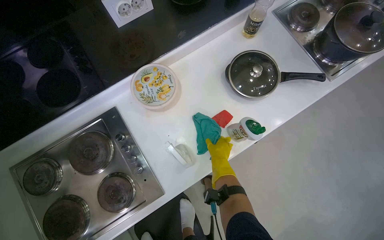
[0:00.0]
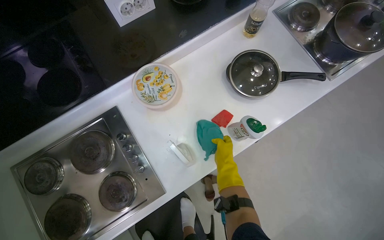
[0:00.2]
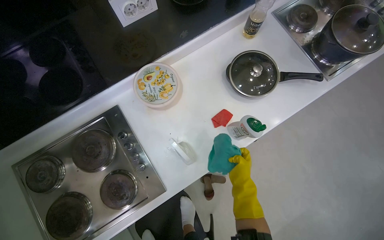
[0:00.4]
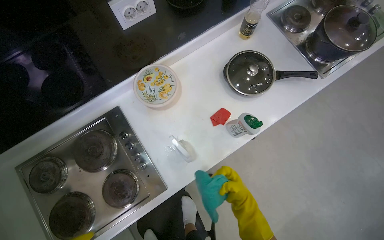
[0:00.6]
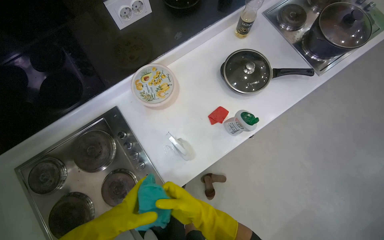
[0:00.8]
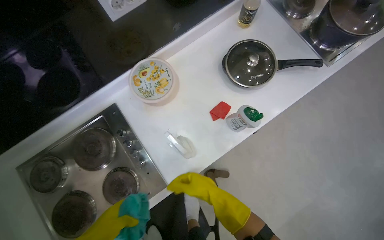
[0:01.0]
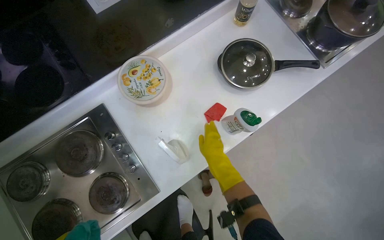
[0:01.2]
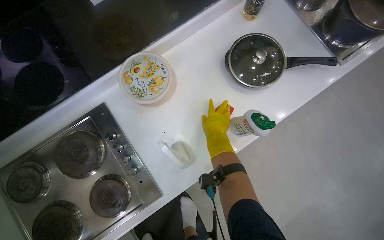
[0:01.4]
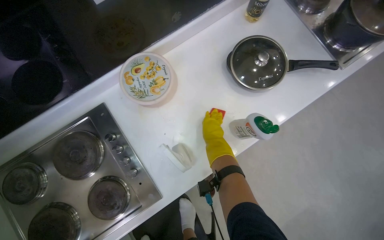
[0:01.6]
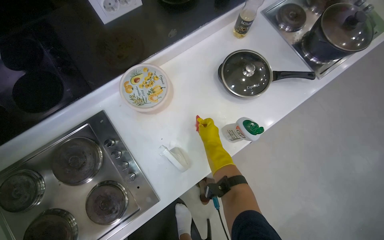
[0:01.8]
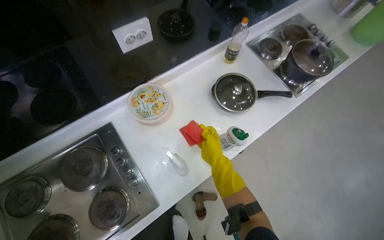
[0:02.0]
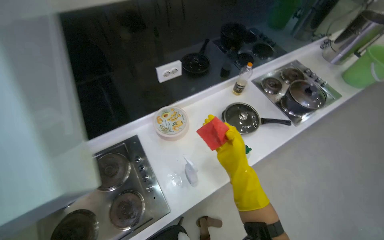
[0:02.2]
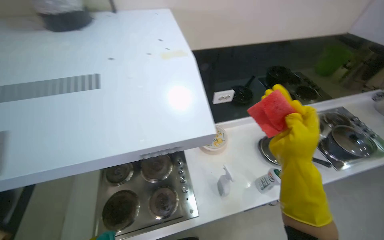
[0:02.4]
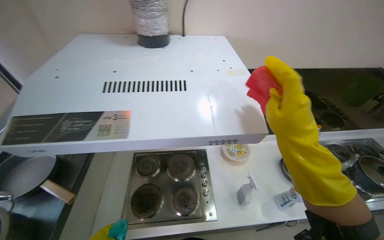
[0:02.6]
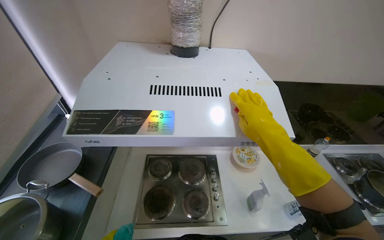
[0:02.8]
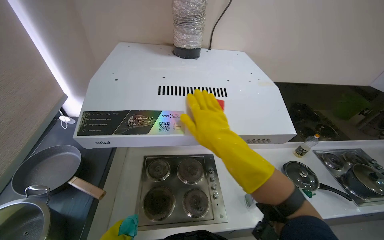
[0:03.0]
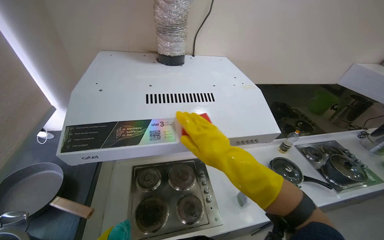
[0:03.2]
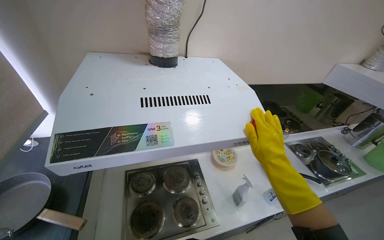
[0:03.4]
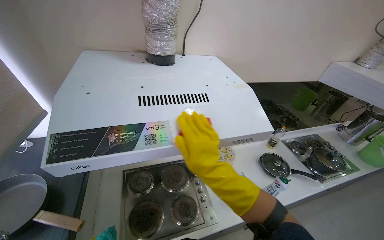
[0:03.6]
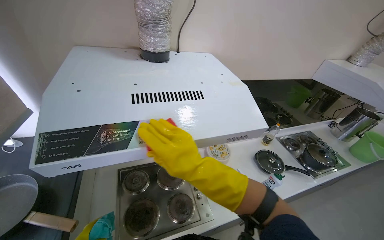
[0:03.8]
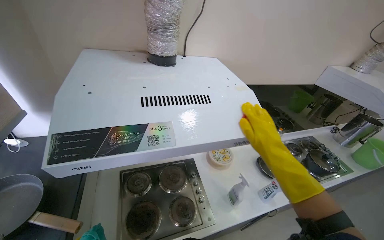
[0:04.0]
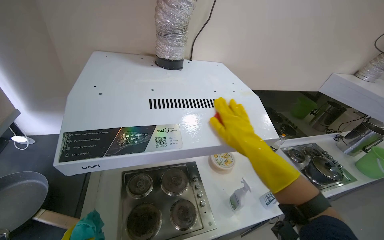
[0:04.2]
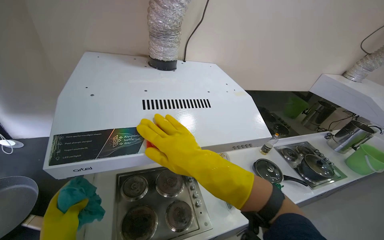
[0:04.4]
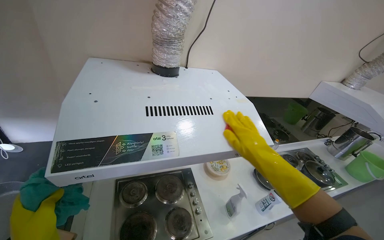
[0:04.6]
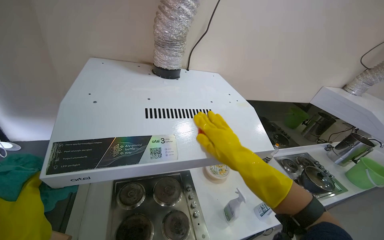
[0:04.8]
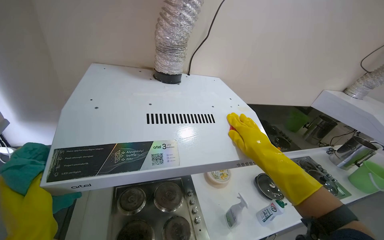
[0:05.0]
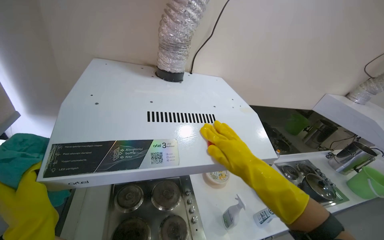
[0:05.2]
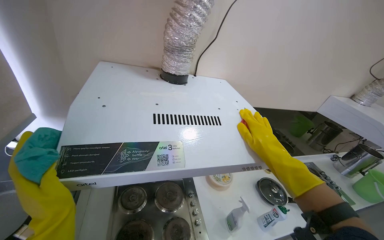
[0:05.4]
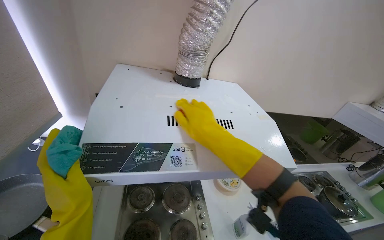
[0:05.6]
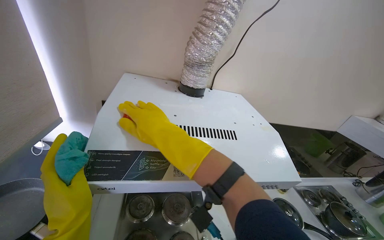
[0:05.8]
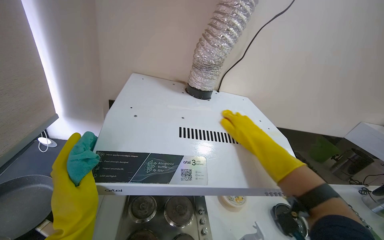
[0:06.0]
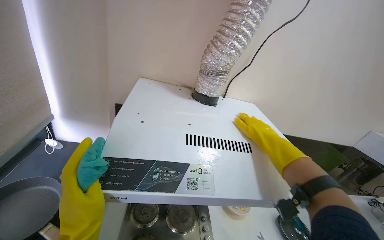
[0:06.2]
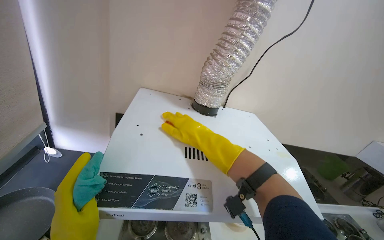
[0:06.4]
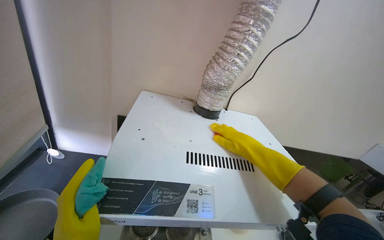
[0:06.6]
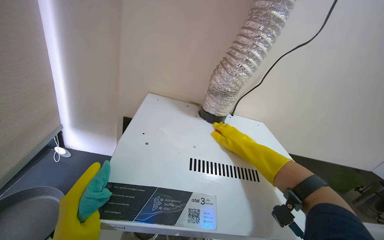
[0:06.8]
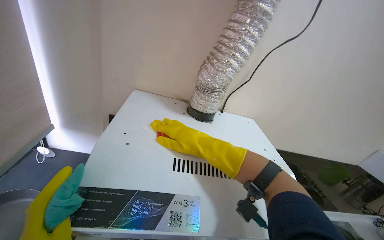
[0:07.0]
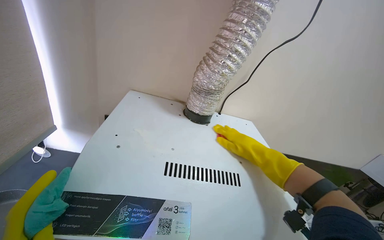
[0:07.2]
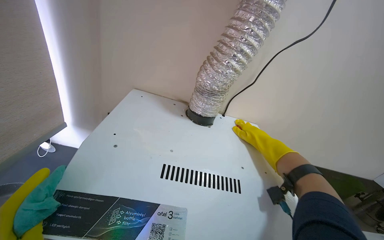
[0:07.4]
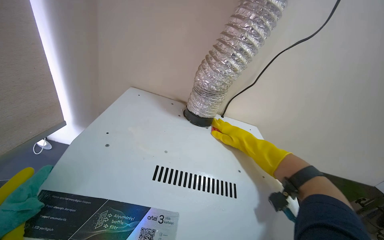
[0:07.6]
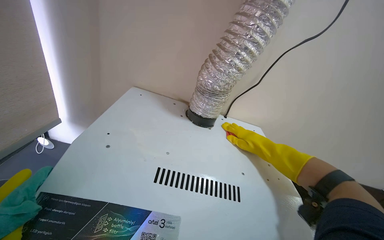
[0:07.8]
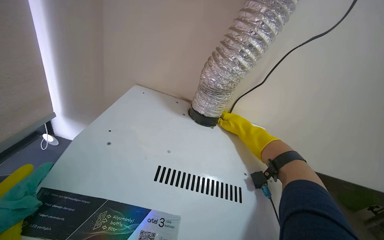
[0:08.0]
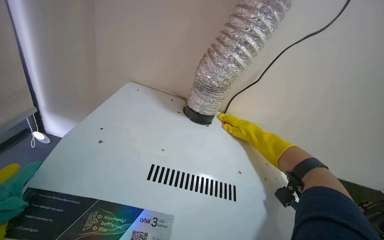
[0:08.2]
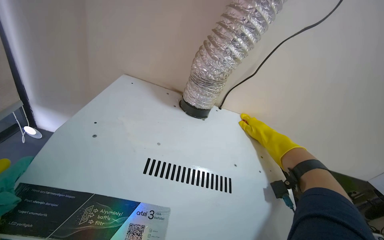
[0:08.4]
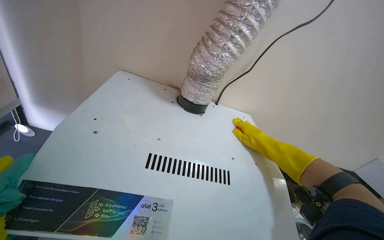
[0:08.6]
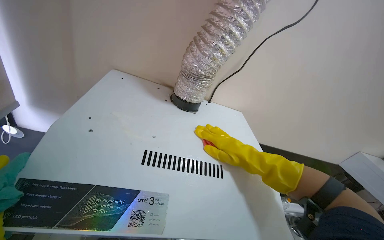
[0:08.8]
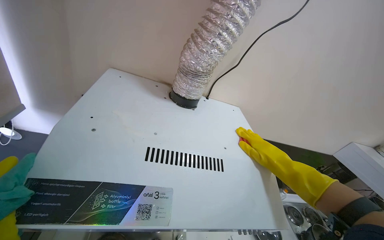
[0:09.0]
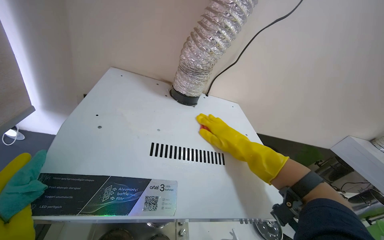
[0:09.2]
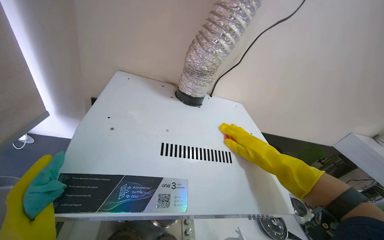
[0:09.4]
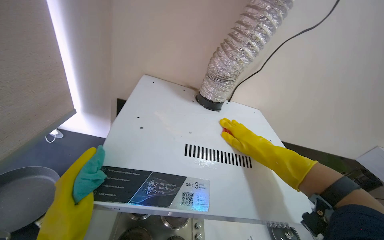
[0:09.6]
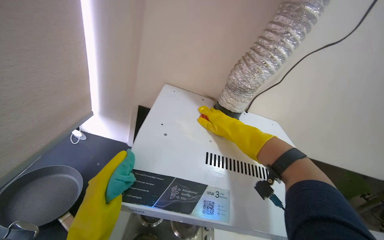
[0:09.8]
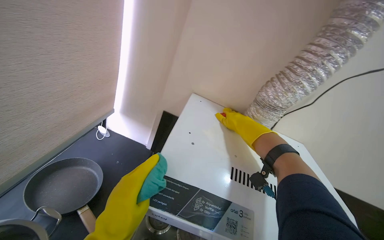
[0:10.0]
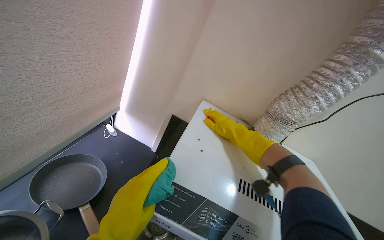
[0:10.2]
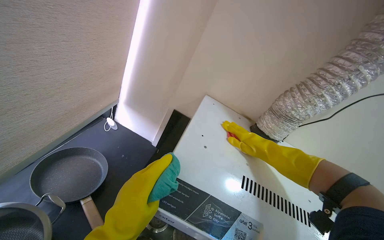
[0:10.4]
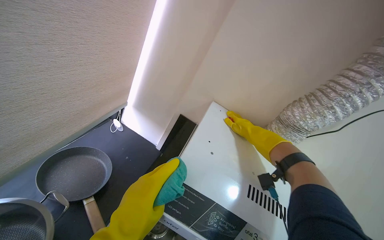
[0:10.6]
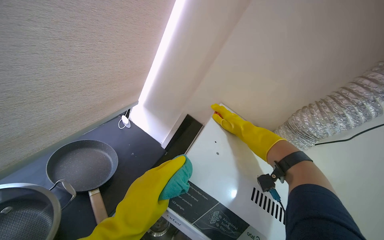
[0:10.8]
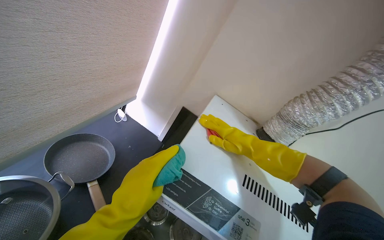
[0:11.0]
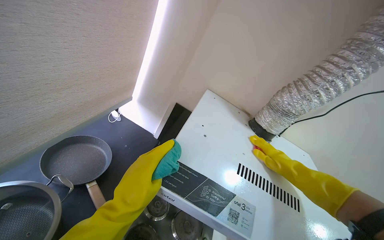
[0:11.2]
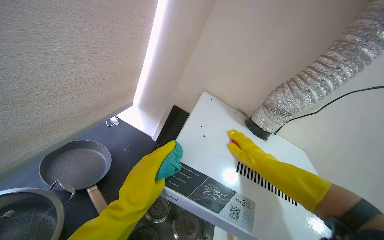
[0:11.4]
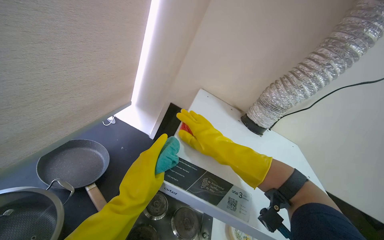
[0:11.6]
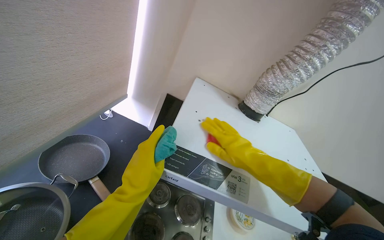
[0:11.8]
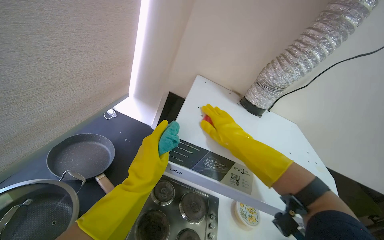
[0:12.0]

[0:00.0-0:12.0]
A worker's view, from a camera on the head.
Job: cleaning kitchen.
The whole recording: Cleaning kitchen range hood. The worker sprays and wipes the kitchen range hood with a cloth and sponge.
0.0 to 1.6 s: The right hand shifts approximately 10 cm up the picture.
1.6 to 3.0 s: The camera is carried about 80 cm. The head rotates roughly 30 degrees to the left. The view tips upward by about 40 degrees.
3.0 to 4.4 s: The right hand swings left and right, about 25 cm each way, with 3 reversals.
4.4 to 6.0 s: The right hand moves left and right over roughly 25 cm, changing direction 2 times.
6.0 to 7.6 s: The right hand goes left and right, some 25 cm each way, reversing 5 times.
7.6 to 9.0 s: The right hand moves down the picture, about 10 cm.
9.0 to 10.4 s: The head turns to the left by some 20 degrees.
10.4 to 12.0 s: The right hand travels nearer to the camera and to the left by about 15 cm.

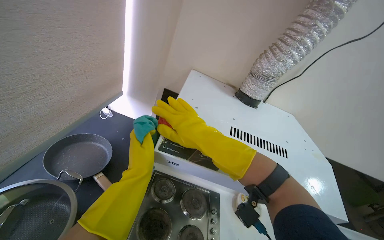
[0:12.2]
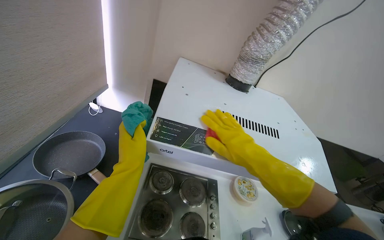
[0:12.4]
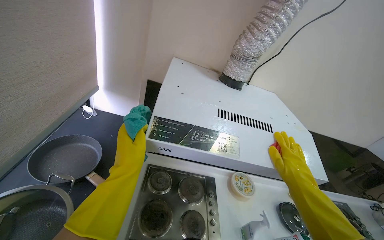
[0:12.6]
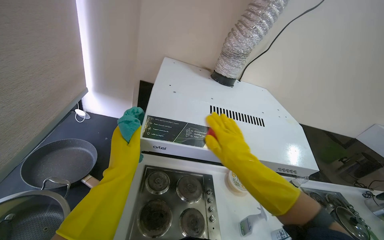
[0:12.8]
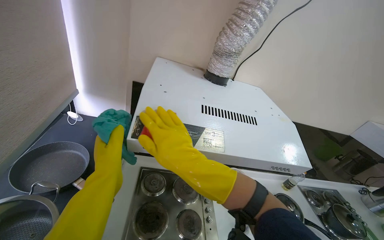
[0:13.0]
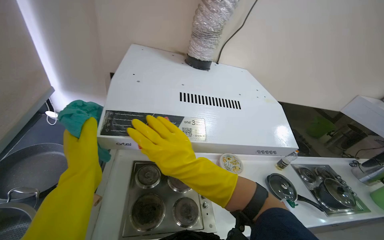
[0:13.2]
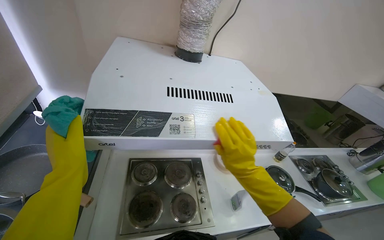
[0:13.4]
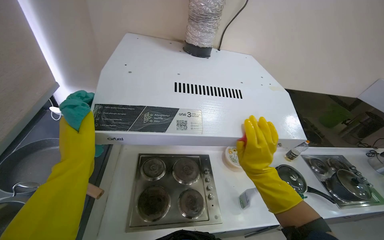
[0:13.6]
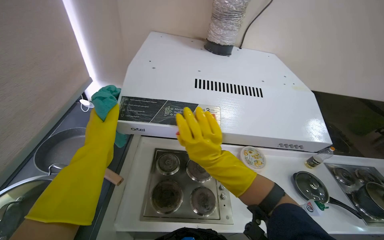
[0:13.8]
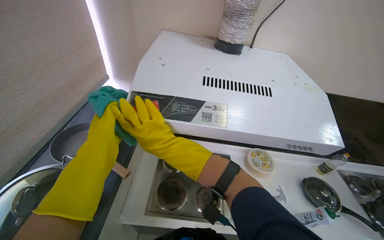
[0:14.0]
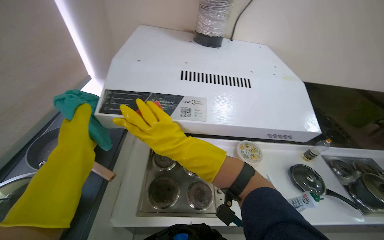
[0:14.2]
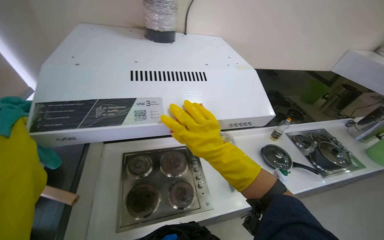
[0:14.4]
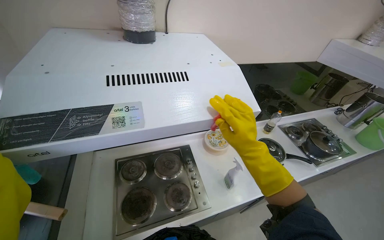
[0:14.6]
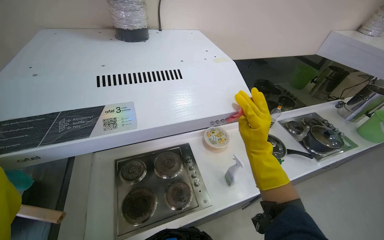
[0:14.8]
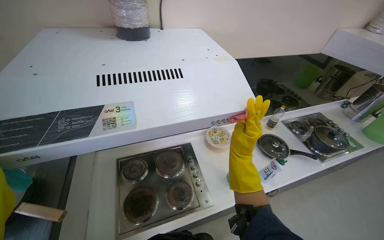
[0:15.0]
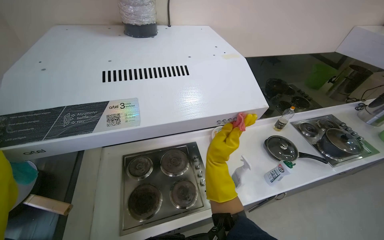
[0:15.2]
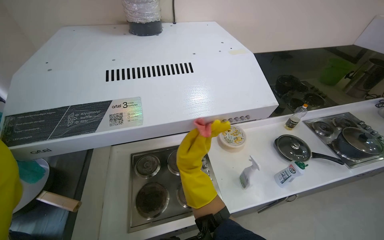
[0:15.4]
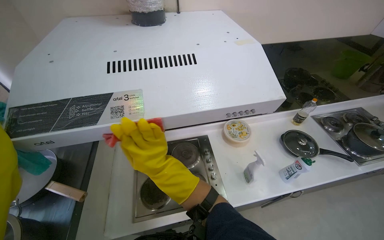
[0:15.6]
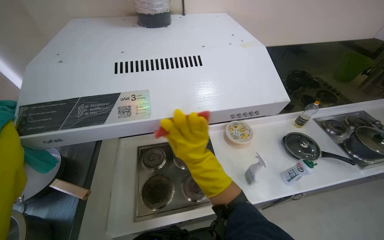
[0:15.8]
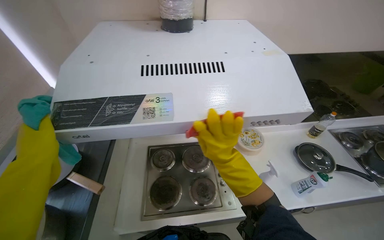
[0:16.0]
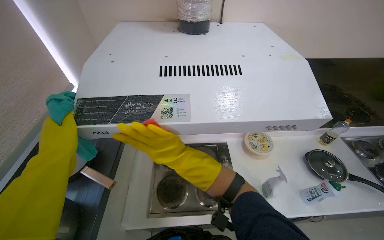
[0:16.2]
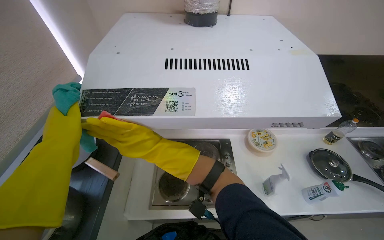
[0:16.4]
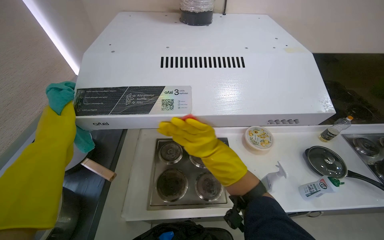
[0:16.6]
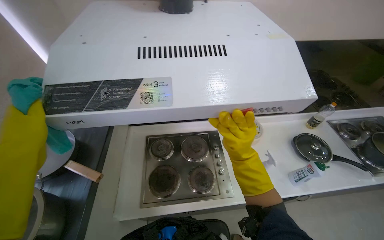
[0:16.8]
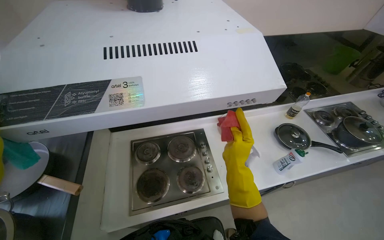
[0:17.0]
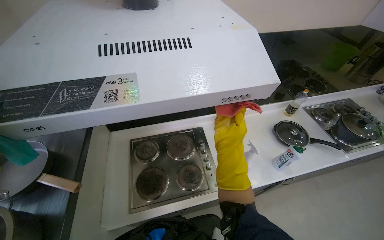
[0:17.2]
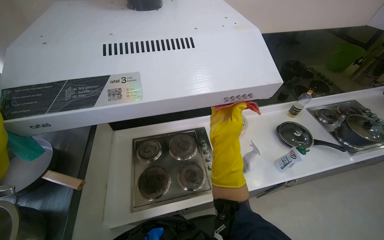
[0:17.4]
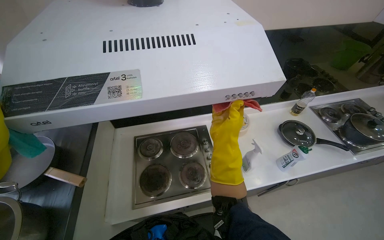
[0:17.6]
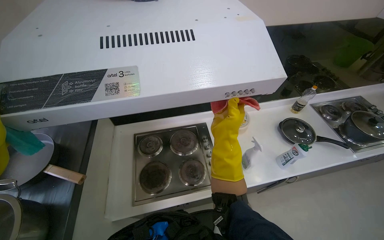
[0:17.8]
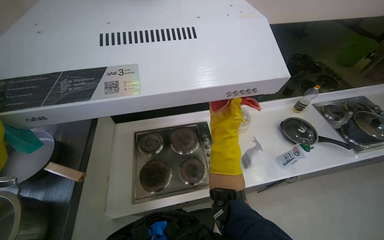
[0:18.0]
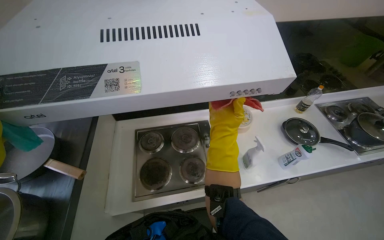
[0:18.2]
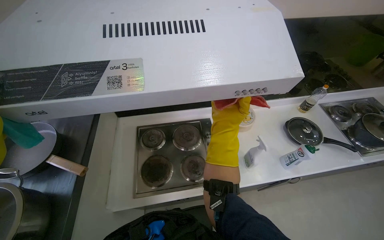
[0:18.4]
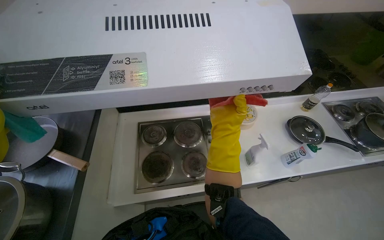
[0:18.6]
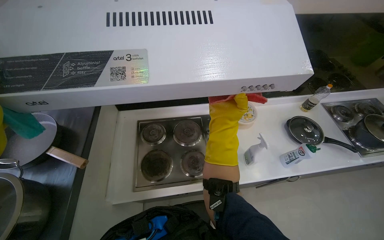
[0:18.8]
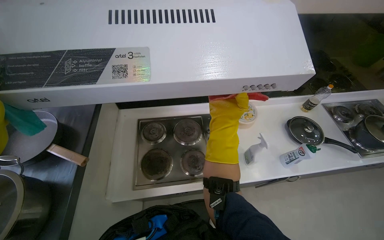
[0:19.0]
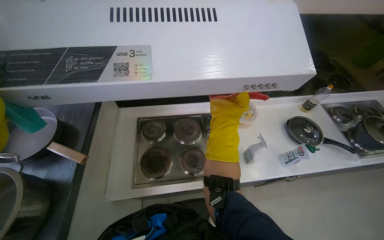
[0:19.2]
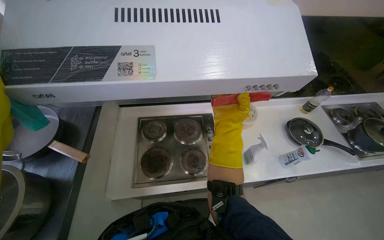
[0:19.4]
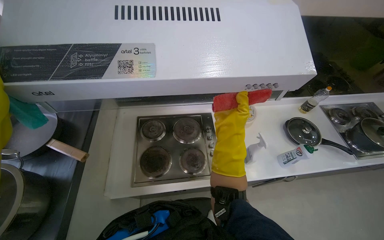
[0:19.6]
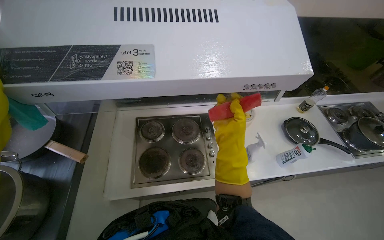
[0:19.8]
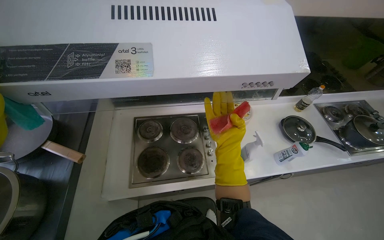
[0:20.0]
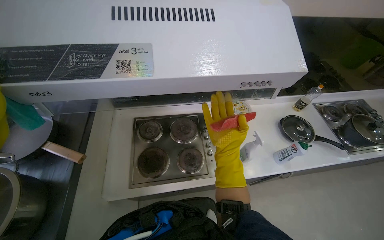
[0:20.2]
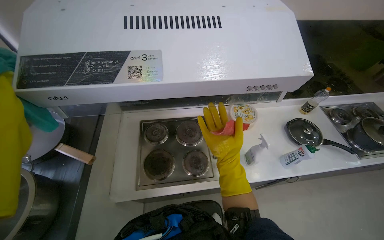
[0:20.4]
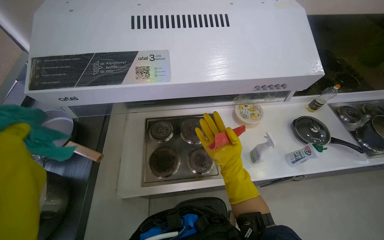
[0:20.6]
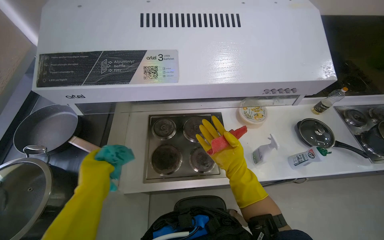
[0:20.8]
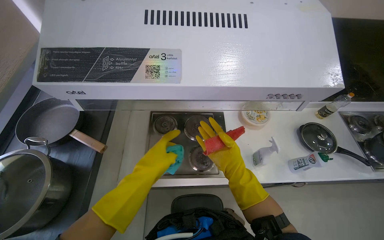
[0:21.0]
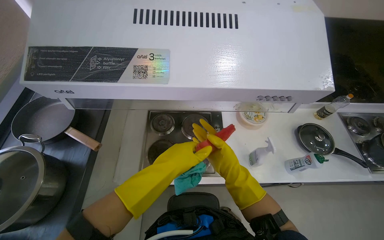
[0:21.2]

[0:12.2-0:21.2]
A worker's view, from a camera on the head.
Job: cleaning kitchen.
The whole recording: Cleaning kitchen range hood. The worker sprays and wipes the kitchen range hood with a cloth and sponge.
12.2 to 13.8 s: The right hand swings left and right, some 30 cm each way, with 3 reversals.
13.8 to 15.2 s: The right hand swings left and right, approximately 25 cm each way, with 2 reversals.
15.2 to 16.6 s: The right hand goes left and right, approximately 20 cm each way, reversing 3 times.
16.6 to 18.2 s: The right hand goes some 15 cm to the right and farther from the camera.
19.8 to 21.2 s: The right hand heads farther from the camera and down the picture, covering approximately 15 cm.
